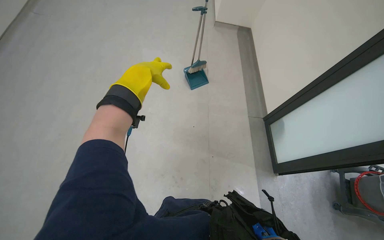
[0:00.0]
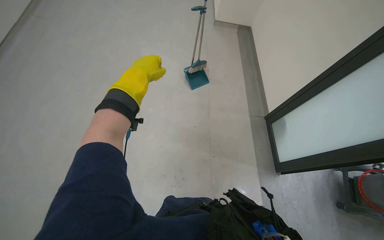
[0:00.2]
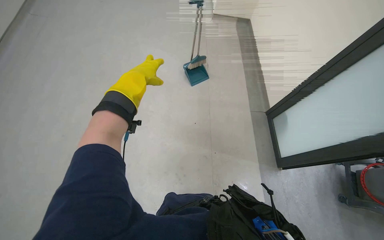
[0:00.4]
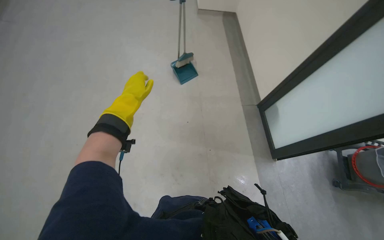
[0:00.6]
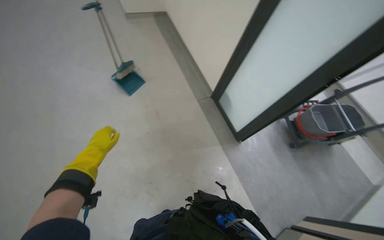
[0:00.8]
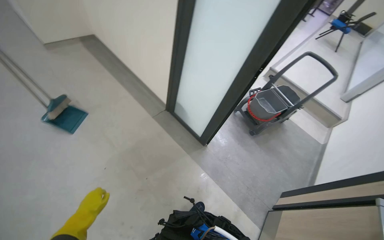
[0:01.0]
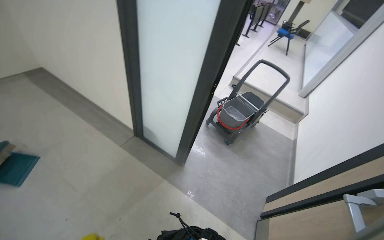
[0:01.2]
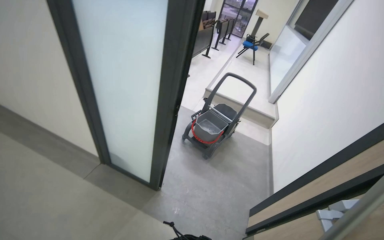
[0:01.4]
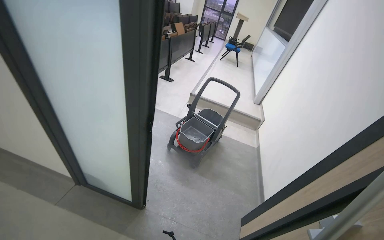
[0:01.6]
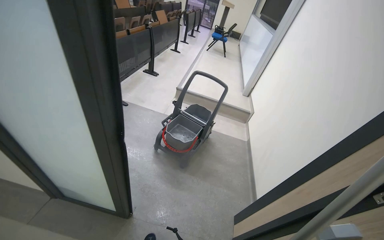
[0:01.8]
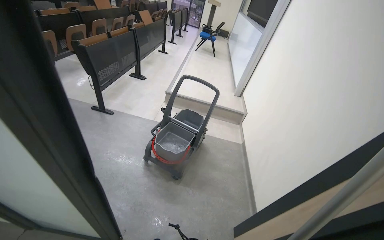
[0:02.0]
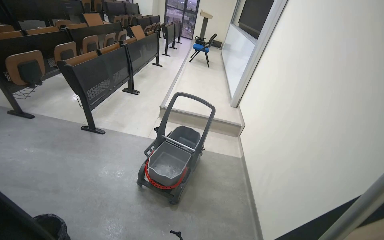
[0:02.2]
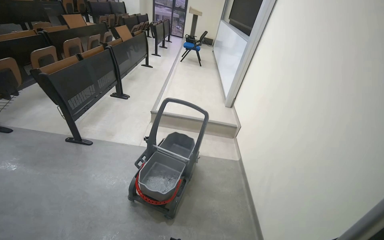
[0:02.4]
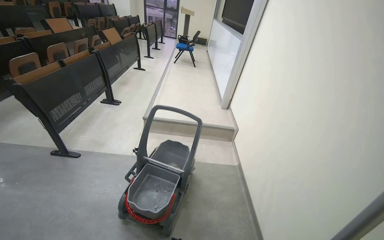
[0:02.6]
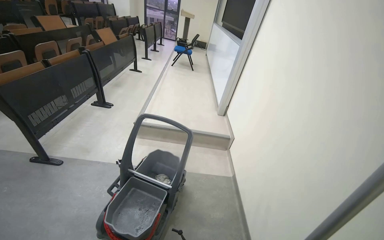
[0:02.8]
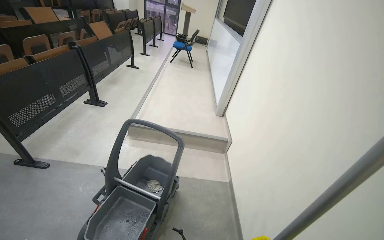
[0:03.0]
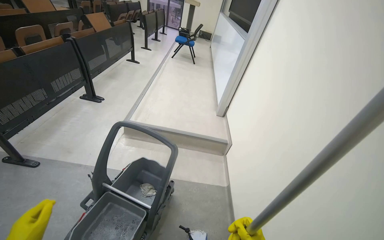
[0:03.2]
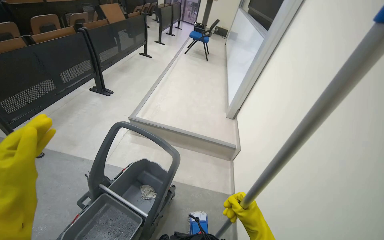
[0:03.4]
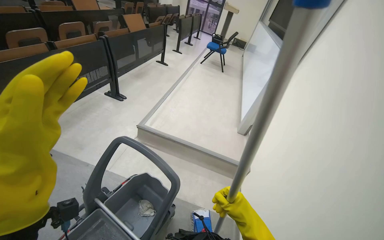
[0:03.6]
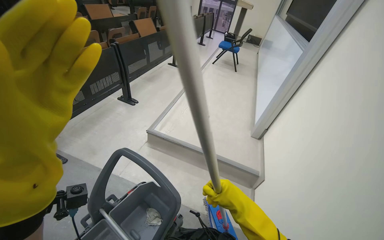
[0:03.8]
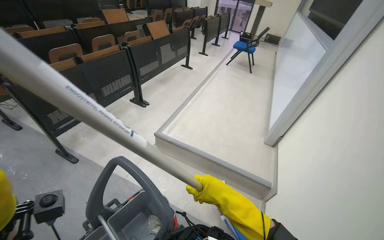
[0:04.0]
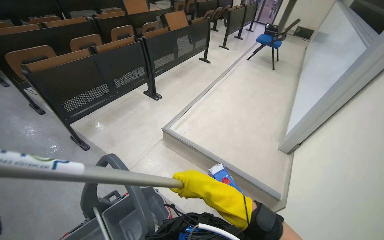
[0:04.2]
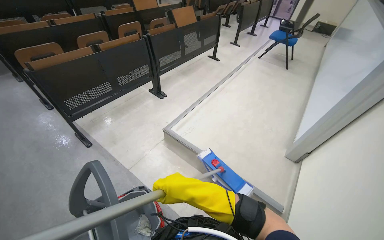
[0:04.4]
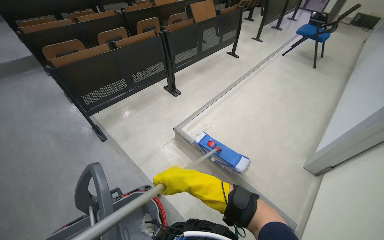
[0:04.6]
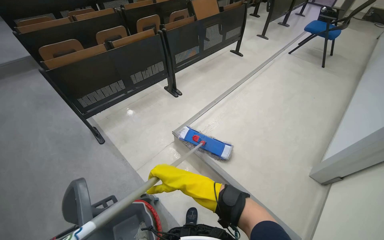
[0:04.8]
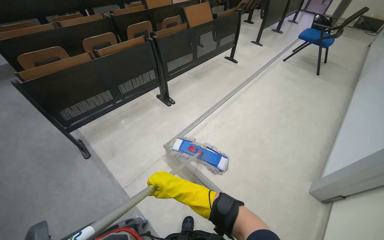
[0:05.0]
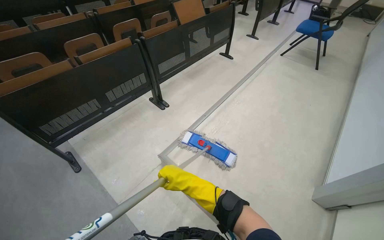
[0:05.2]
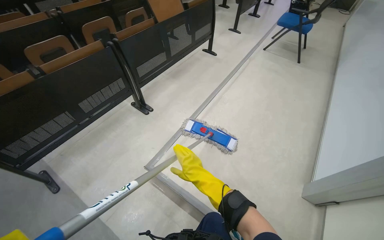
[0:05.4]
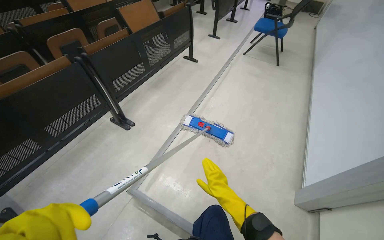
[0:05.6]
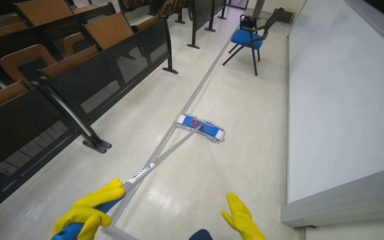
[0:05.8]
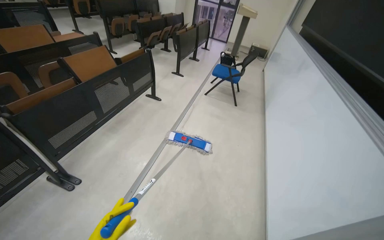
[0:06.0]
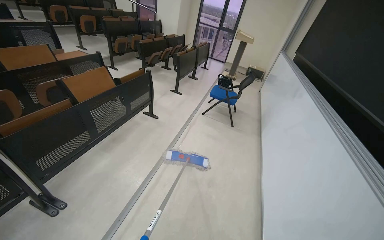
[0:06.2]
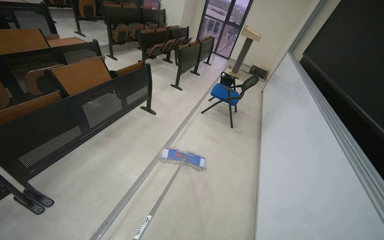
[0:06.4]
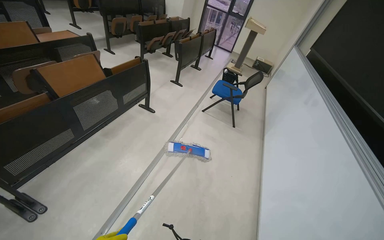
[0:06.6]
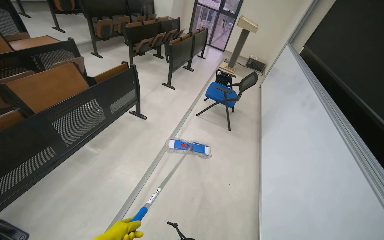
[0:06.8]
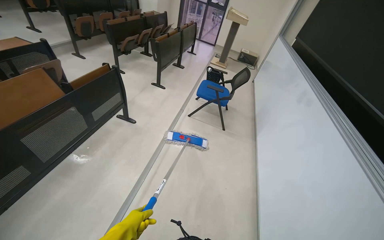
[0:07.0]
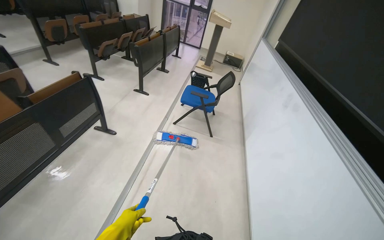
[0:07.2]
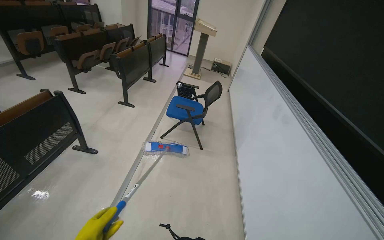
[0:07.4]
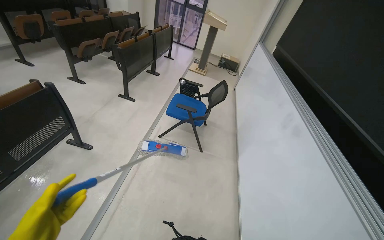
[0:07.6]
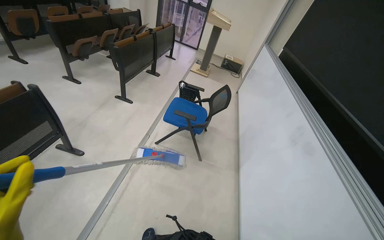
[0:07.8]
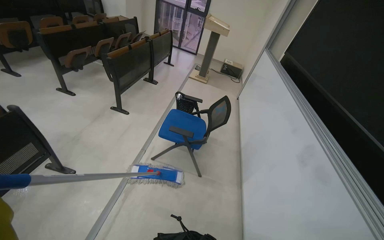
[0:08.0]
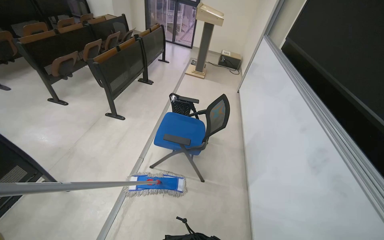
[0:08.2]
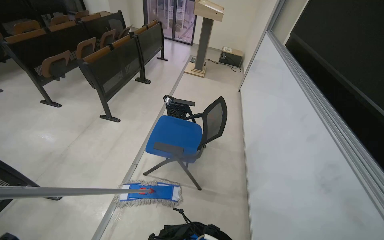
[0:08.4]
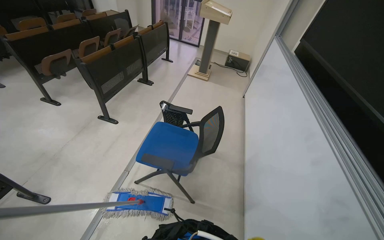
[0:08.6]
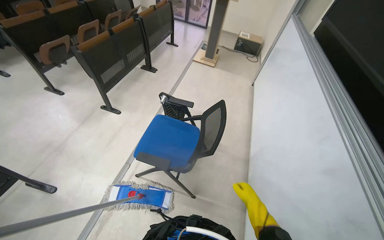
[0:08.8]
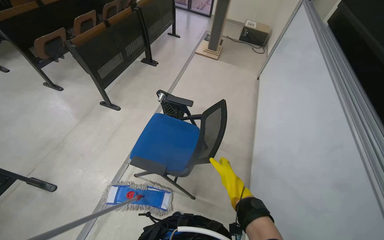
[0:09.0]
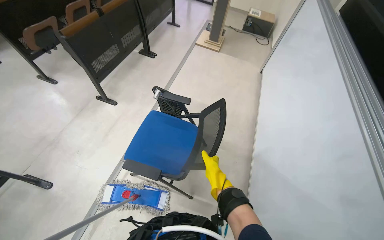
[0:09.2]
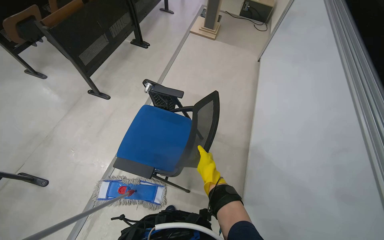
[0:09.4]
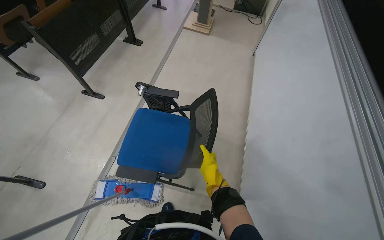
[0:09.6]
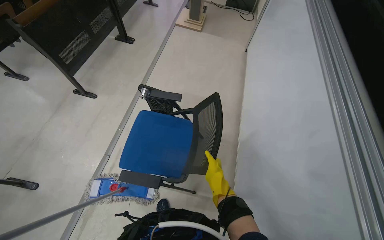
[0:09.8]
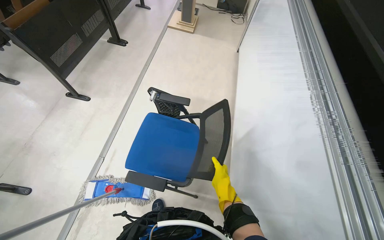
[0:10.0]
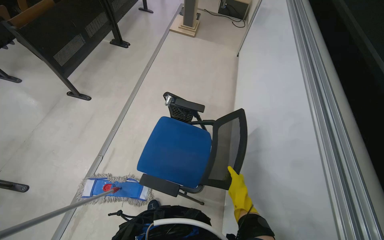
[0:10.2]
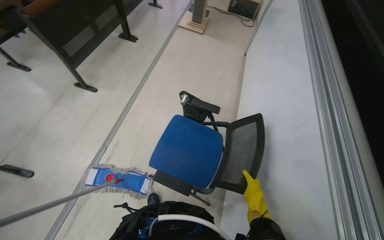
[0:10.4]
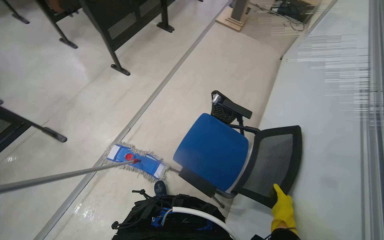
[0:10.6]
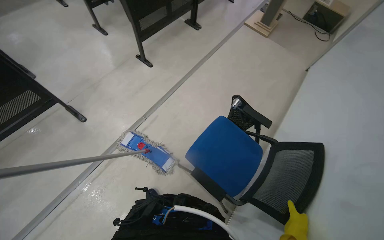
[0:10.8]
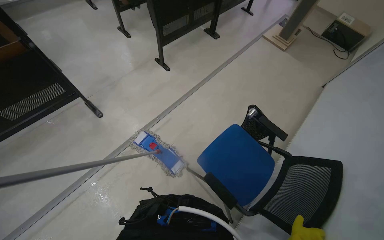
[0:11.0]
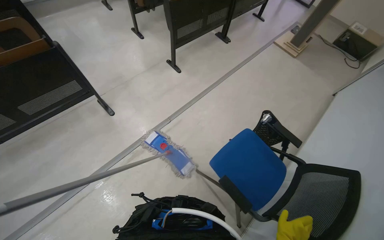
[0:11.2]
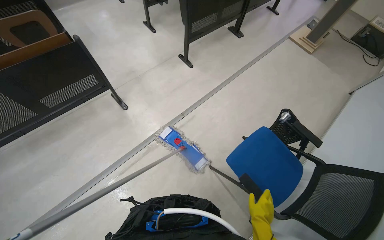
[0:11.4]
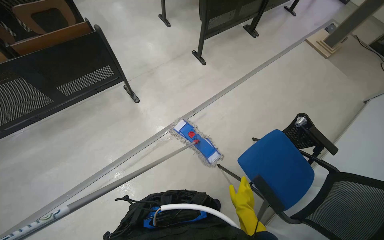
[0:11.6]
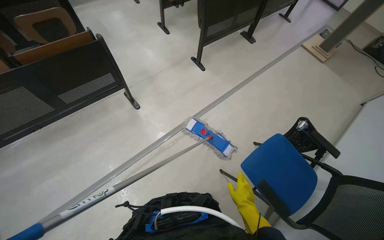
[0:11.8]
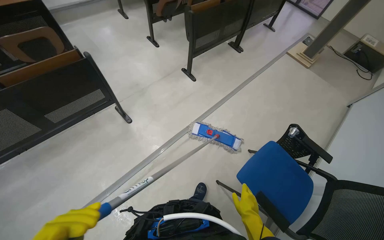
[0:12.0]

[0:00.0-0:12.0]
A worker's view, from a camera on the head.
Job: mopping floor.
The whole recording: Mopping lecture hall floor. The worker washes the mop, then mops the floor of the lecture hall, moving between rows of desks.
0:00.0 to 0:01.6: The head travels some 60 cm. The head rotates about 75 degrees to the right.
0:01.6 to 0:03.0: The wearer moves roughly 90 cm.
0:03.0 to 0:04.4: The wearer moves some 80 cm. The wearer looks approximately 35 degrees further to the left.
0:04.4 to 0:06.0: The wearer moves some 1 m. The wearer's head swings roughly 20 degrees to the right.
0:06.0 to 0:07.6: The camera is carried roughly 1 m.
0:07.6 to 0:09.0: The camera is carried some 1 m.
0:10.4 to 0:12.0: The head turns to the left by roughly 30 degrees.

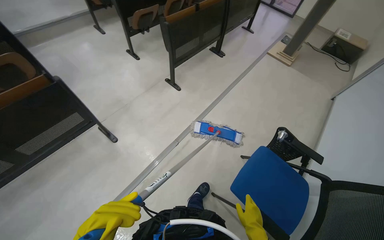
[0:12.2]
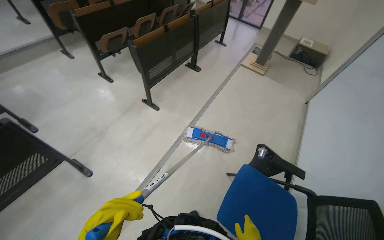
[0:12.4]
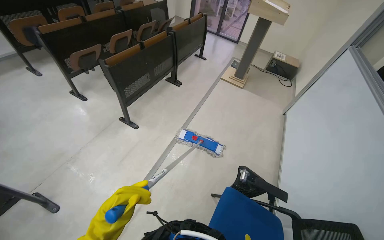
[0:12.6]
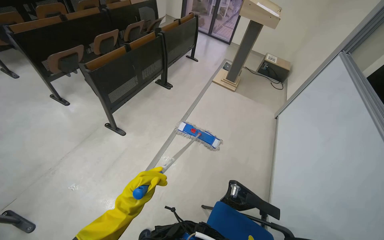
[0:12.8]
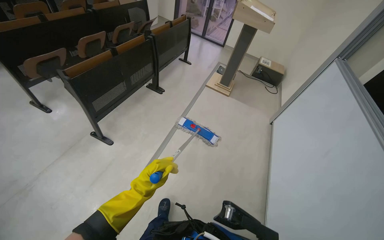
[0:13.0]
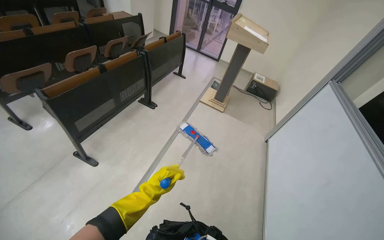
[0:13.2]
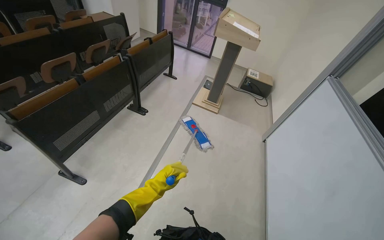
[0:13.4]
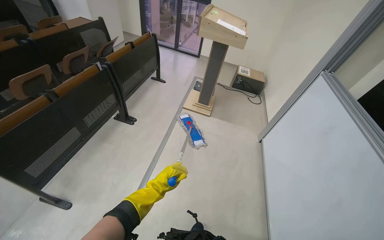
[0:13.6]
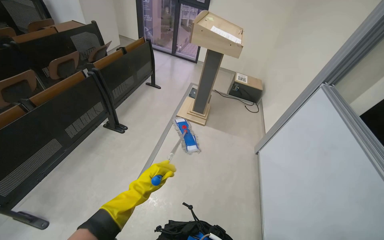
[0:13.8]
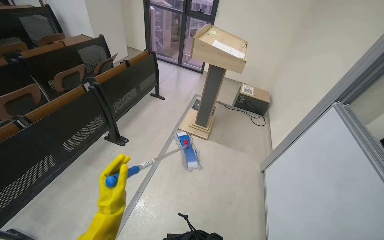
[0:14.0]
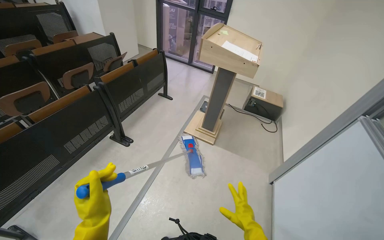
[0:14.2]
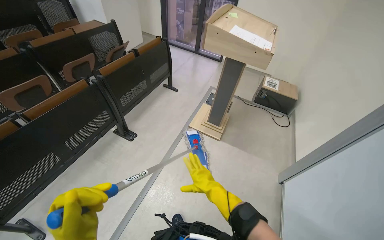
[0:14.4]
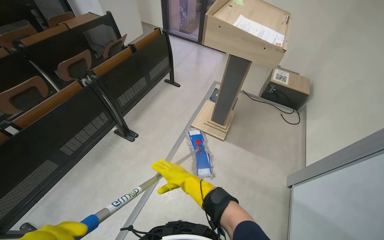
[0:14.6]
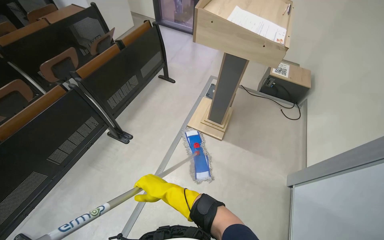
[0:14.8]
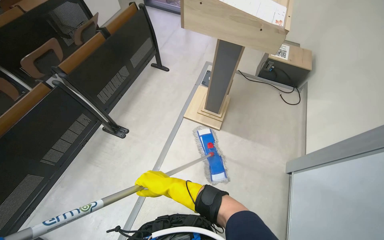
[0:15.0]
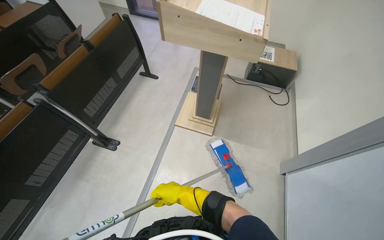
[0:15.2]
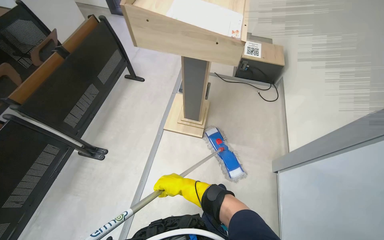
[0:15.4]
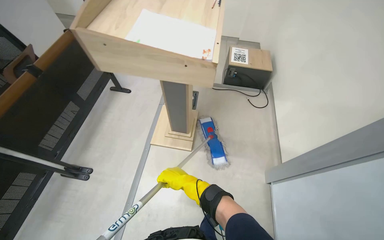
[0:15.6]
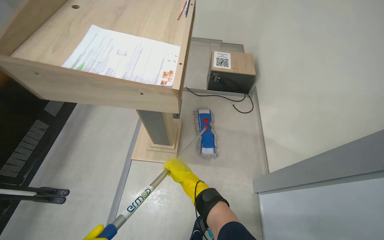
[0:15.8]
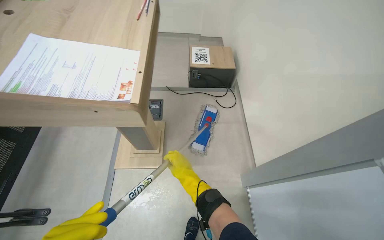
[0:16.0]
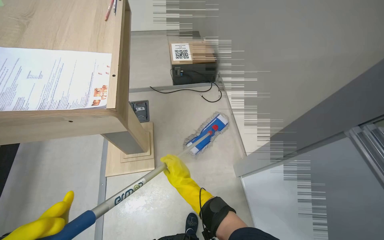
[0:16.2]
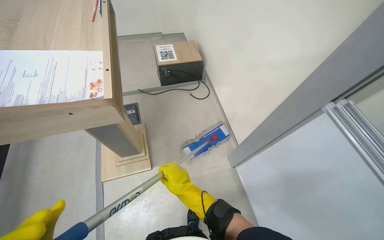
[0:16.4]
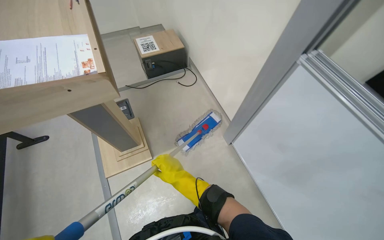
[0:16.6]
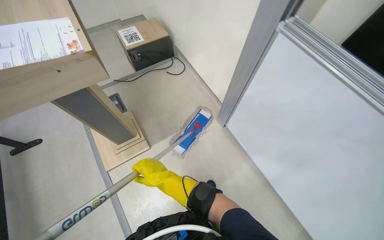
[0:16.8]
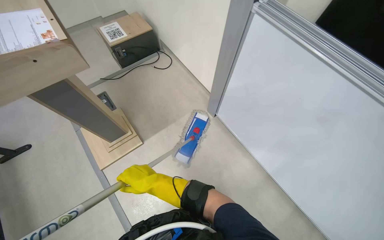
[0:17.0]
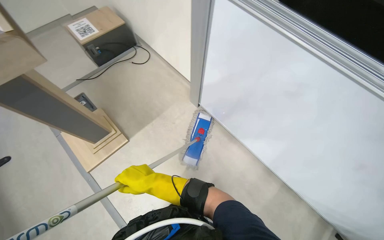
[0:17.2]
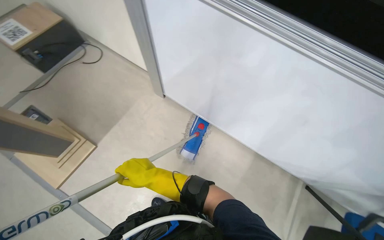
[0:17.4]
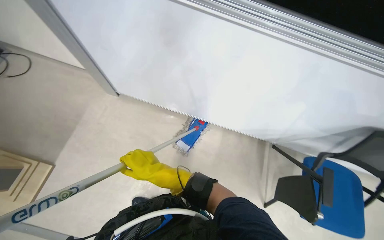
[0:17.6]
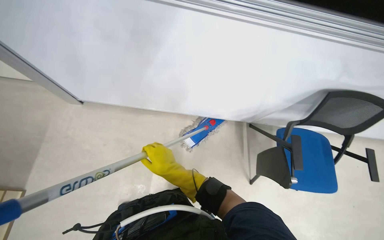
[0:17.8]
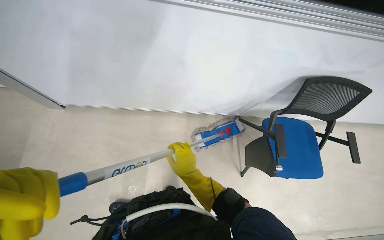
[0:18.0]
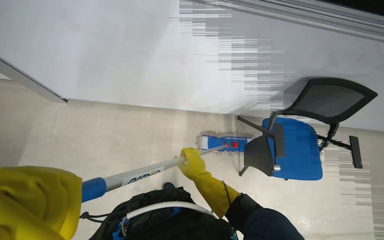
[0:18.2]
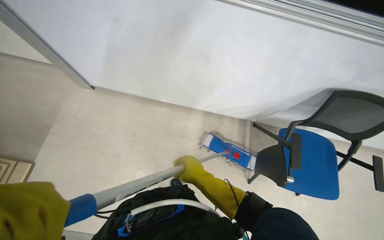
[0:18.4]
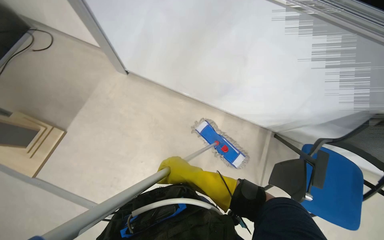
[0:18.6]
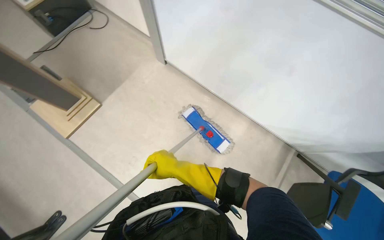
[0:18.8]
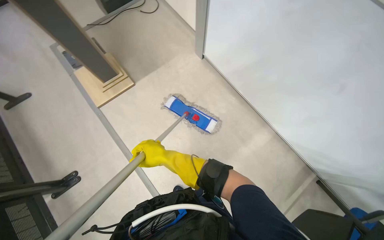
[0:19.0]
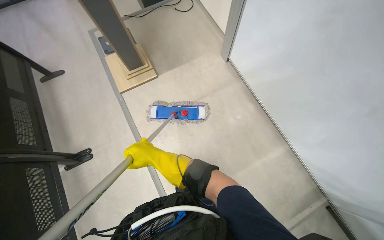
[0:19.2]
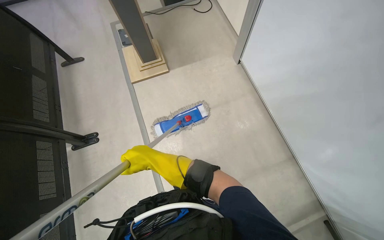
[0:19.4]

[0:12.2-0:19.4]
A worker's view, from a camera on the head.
Job: mopping floor.
The whole recording: Mopping lecture hall floor. The worker washes the mop, then mops the floor of the lecture hall, moving between rows of desks.
0:12.2 to 0:13.6: The camera is carried some 90 cm. The wearer's head swings approximately 30 degrees to the right.
0:13.6 to 0:15.0: The camera is carried some 90 cm. The wearer looks some 15 degrees further downward.
0:15.0 to 0:16.6: The wearer's head swings about 45 degrees to the right.
0:16.6 to 0:18.0: The wearer looks roughly 65 degrees further to the right. The view tilts some 20 degrees downward.
0:18.0 to 0:19.4: The wearer's head swings some 70 degrees to the left.
